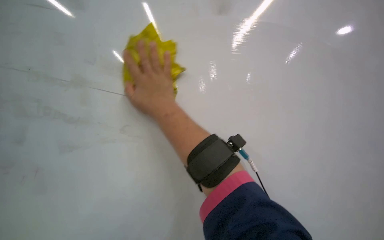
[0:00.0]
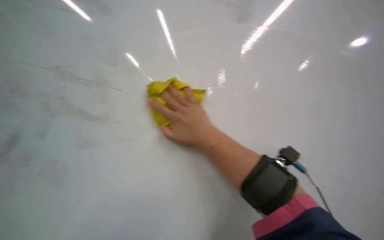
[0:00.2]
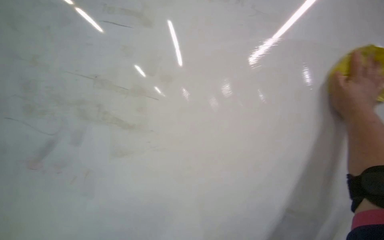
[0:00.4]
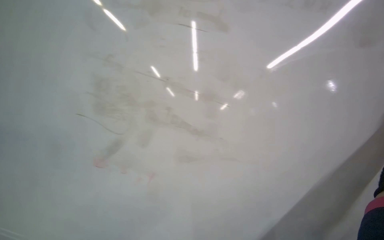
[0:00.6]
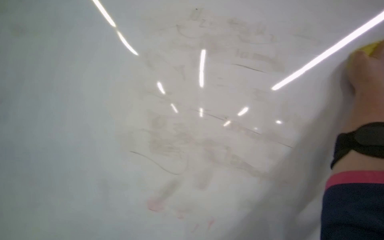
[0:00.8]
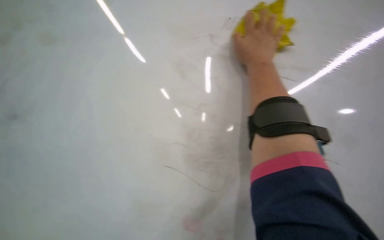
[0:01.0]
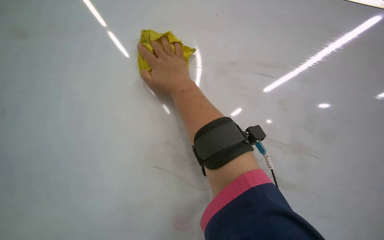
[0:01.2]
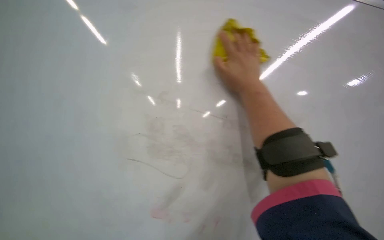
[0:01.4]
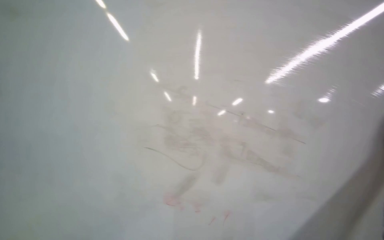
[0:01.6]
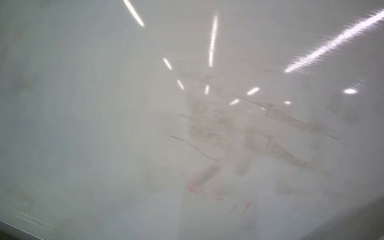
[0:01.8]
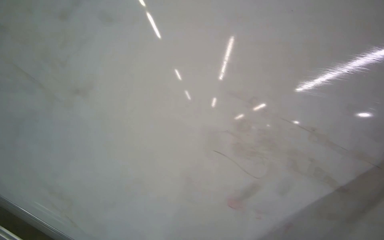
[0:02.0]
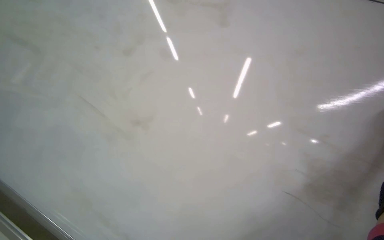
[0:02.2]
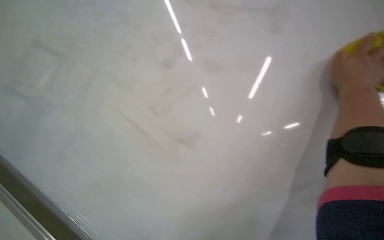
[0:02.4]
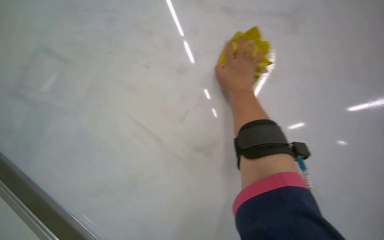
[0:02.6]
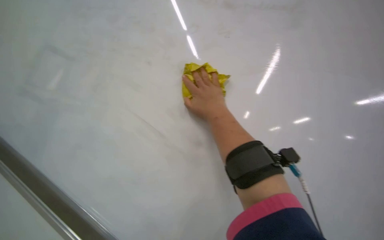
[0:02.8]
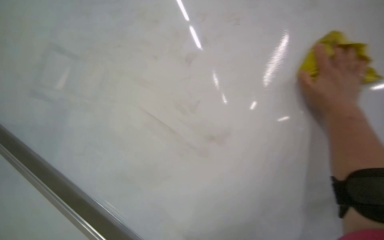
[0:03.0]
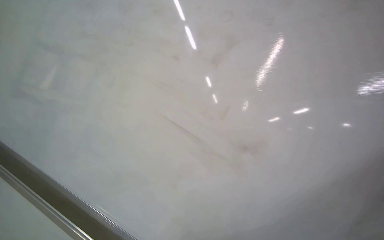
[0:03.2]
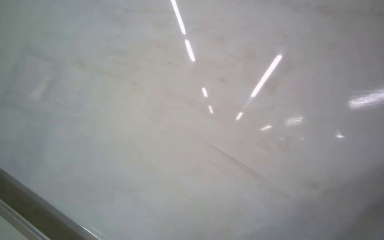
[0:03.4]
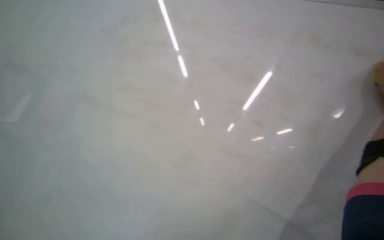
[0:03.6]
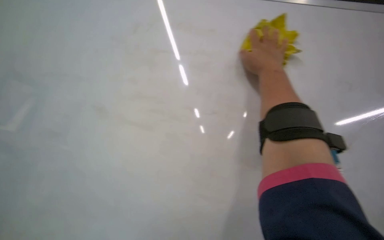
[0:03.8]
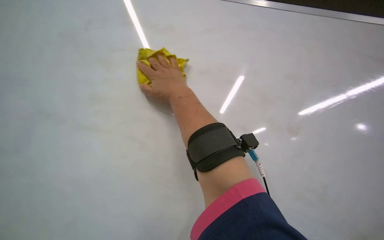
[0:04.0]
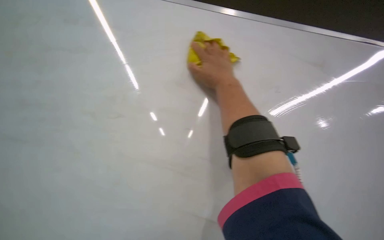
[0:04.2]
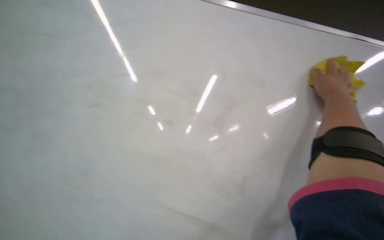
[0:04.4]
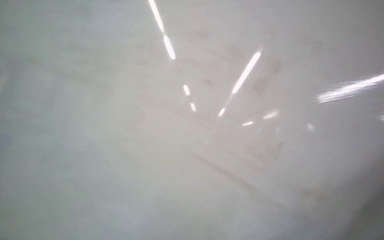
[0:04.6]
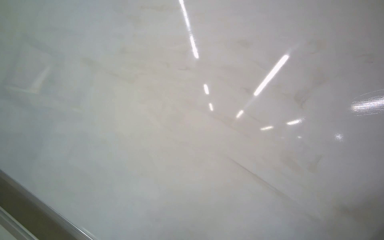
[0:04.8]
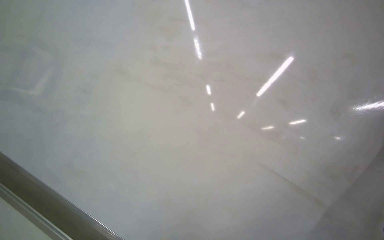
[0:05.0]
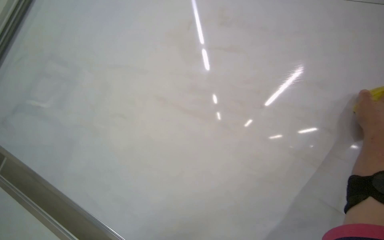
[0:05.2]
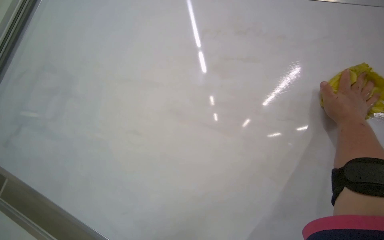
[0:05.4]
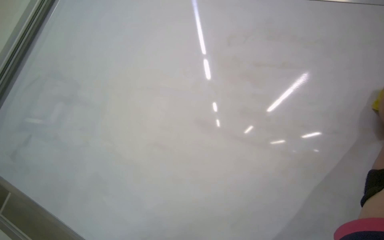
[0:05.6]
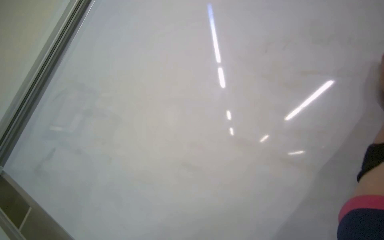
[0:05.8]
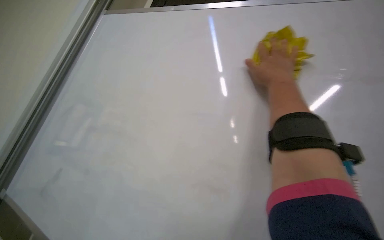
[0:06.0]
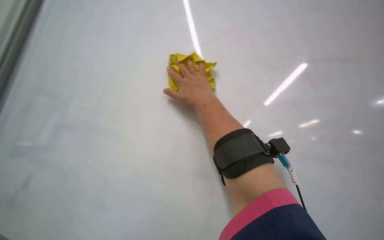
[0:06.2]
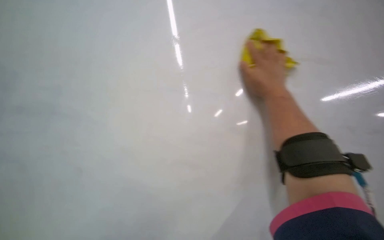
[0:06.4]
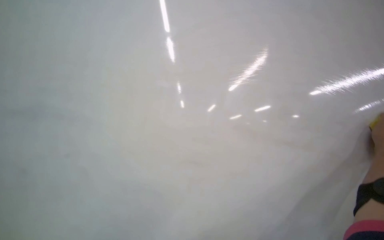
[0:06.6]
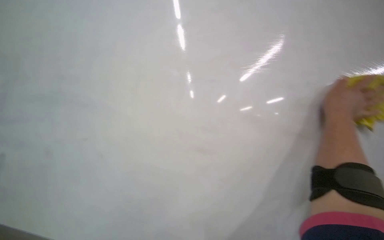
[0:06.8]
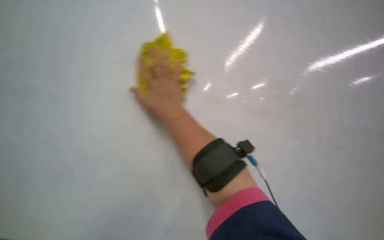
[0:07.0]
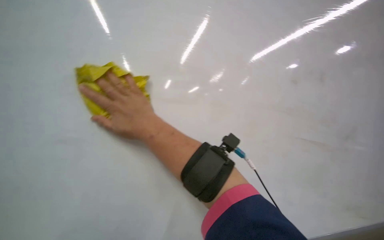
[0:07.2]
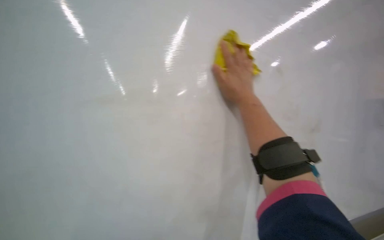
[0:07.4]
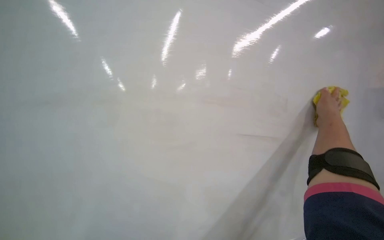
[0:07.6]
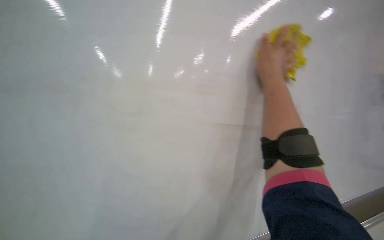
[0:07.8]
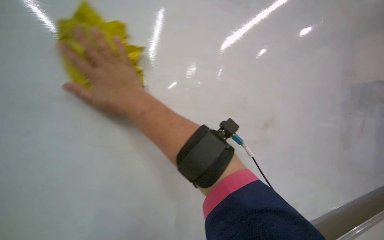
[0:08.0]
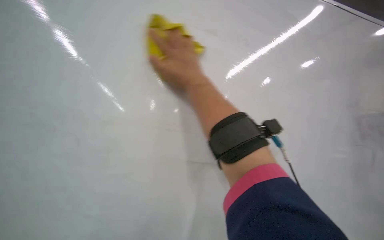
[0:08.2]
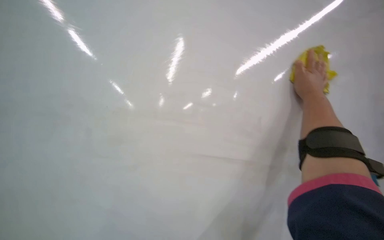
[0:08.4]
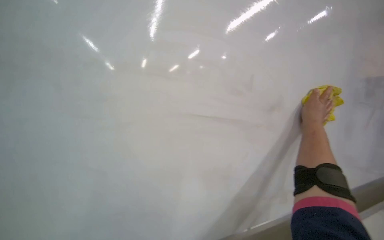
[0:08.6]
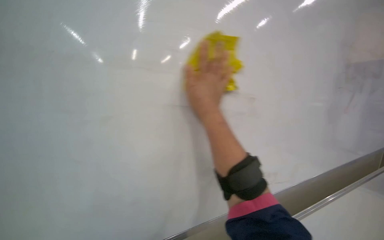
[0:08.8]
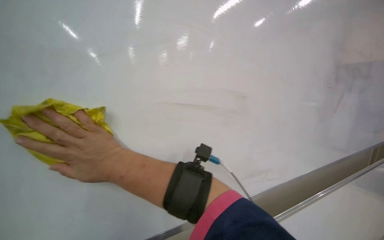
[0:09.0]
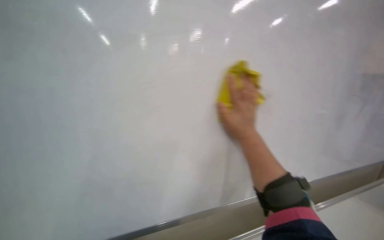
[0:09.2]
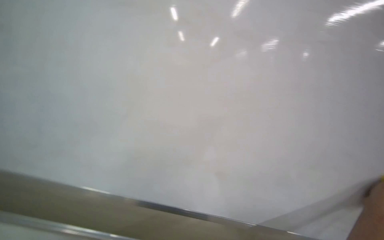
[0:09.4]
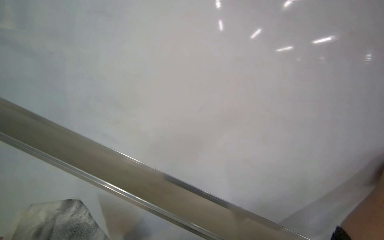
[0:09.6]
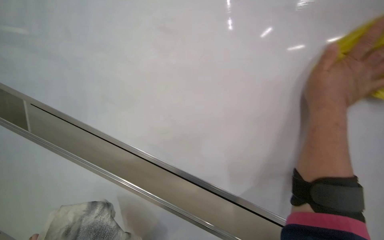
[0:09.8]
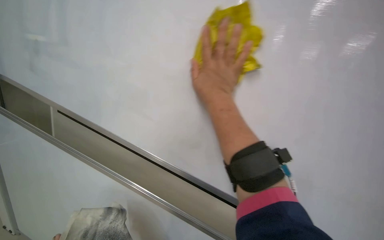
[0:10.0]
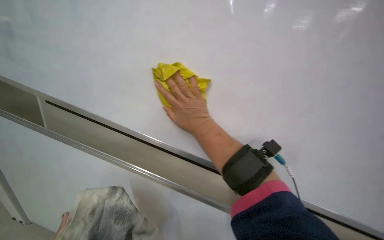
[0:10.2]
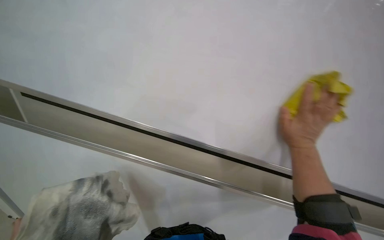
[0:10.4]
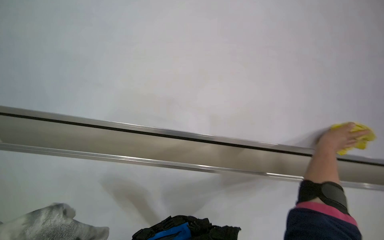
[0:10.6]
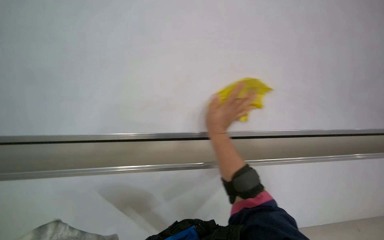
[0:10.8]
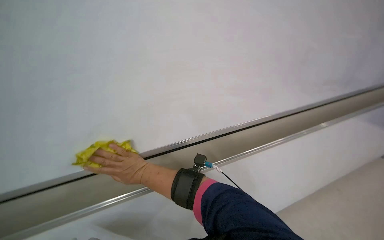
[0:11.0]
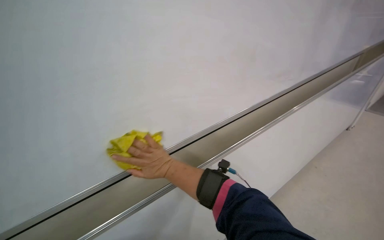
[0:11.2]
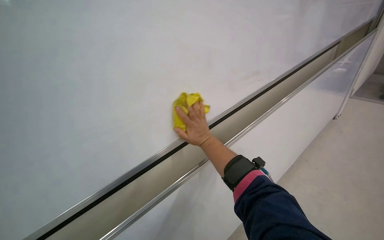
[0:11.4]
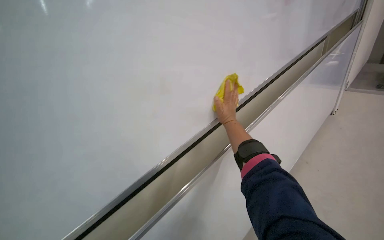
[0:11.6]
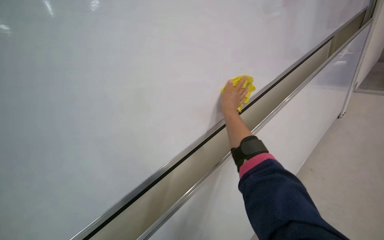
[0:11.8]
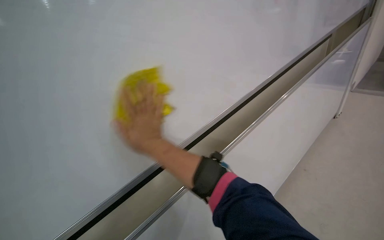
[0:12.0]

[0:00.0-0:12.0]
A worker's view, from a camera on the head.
Job: wiping surfaces.
The whole recording: Cleaning whiteboard. The worker prepares cleaning supplies and wipes the whiteboard with a cloth and cleaner.
0:00.0 to 0:01.6: The head turns to the left by about 25 degrees.
0:01.6 to 0:03.0: The camera sweeps to the right, by some 30 degrees.
0:03.0 to 0:04.4: The head rotates some 30 degrees to the right.
0:06.0 to 0:07.6: The view tips downward by approximately 10 degrees.
0:07.6 to 0:09.0: The wearer looks about 20 degrees further downward. The right hand moves left and right over about 60 cm, changing direction 2 times.
0:09.0 to 0:10.4: The head rotates roughly 25 degrees to the left.
0:10.4 to 0:12.0: The right hand goes left and right, approximately 30 cm each way, reversing 2 times.

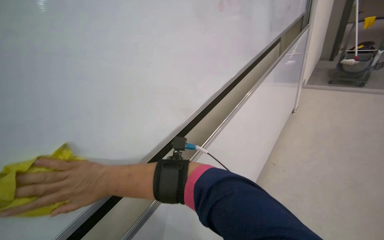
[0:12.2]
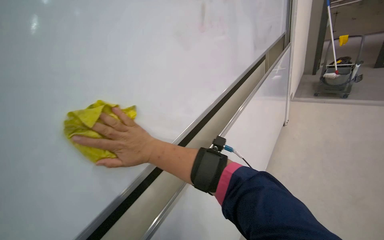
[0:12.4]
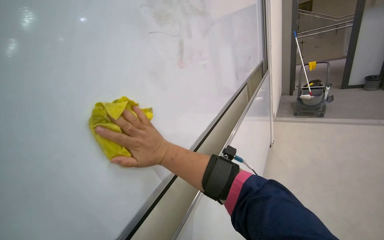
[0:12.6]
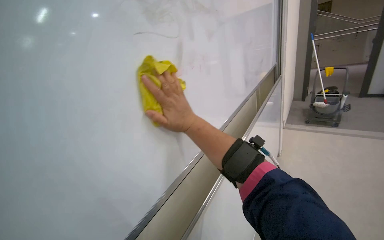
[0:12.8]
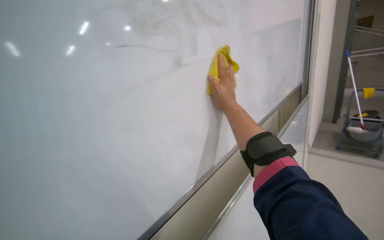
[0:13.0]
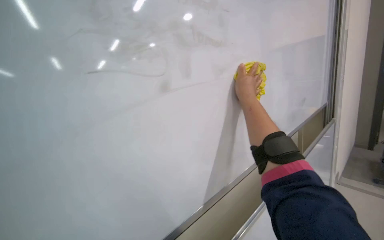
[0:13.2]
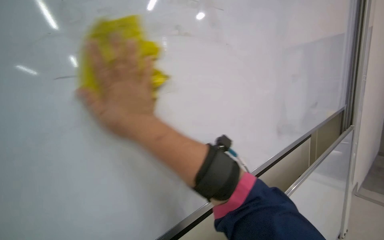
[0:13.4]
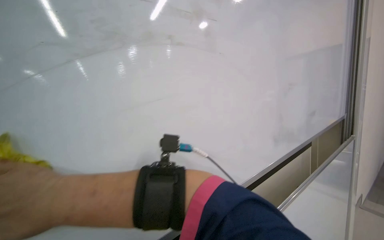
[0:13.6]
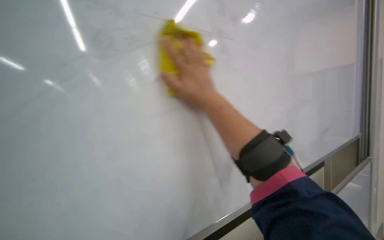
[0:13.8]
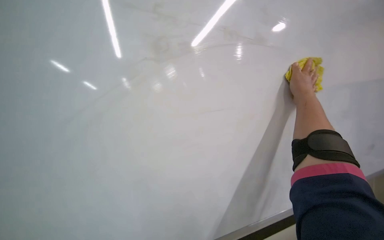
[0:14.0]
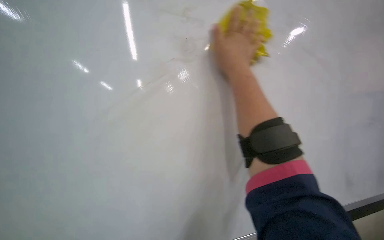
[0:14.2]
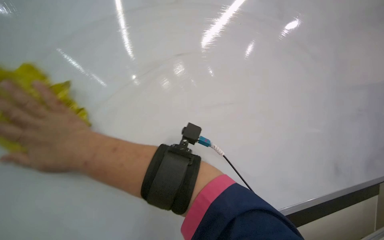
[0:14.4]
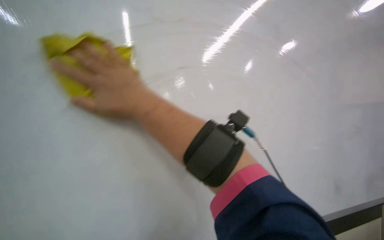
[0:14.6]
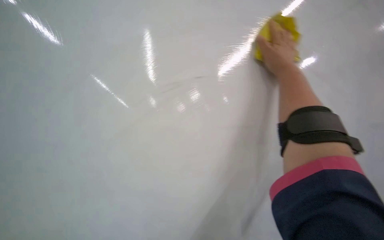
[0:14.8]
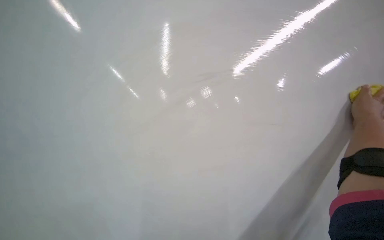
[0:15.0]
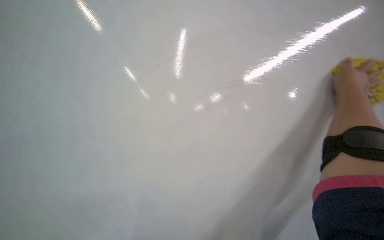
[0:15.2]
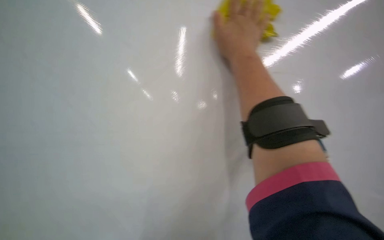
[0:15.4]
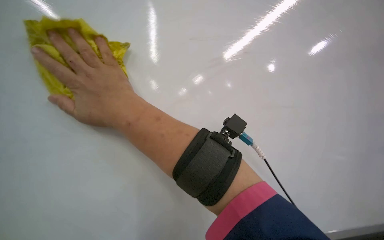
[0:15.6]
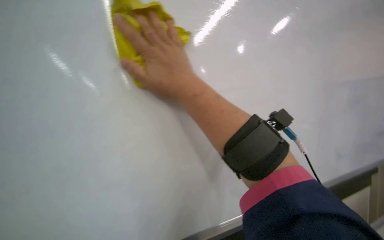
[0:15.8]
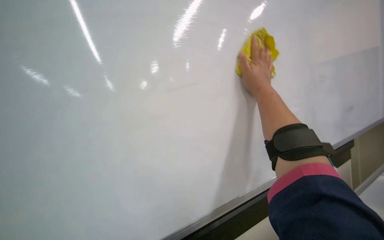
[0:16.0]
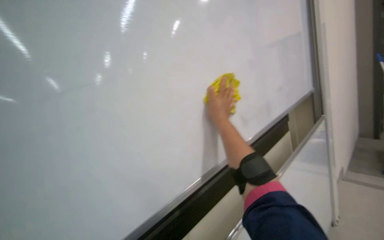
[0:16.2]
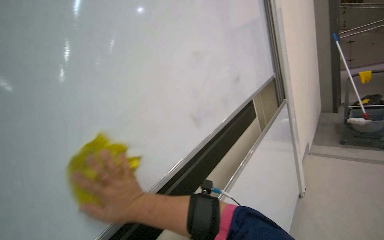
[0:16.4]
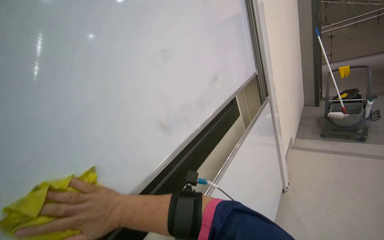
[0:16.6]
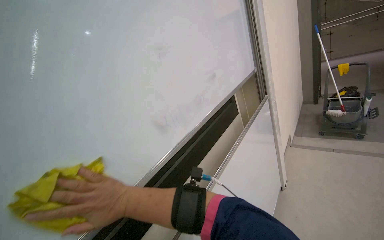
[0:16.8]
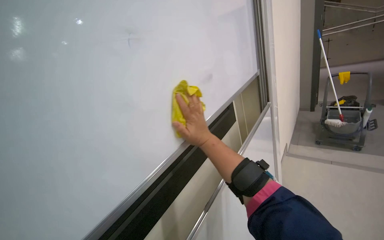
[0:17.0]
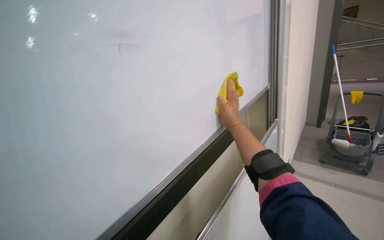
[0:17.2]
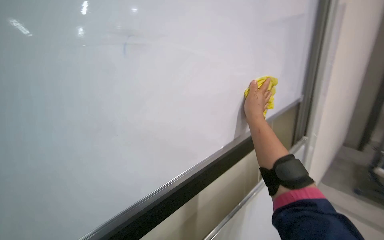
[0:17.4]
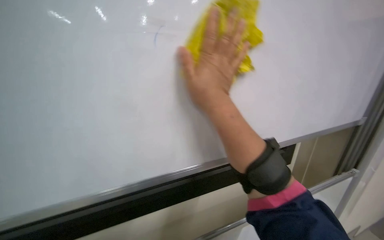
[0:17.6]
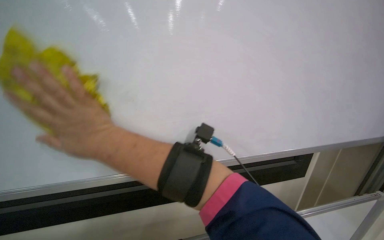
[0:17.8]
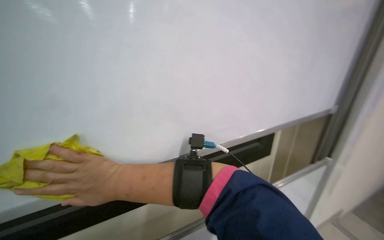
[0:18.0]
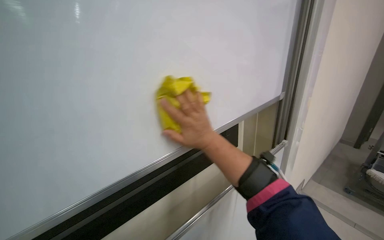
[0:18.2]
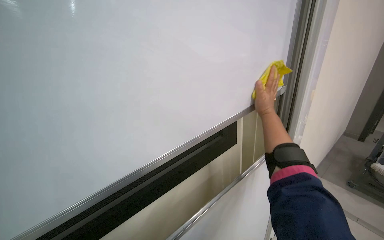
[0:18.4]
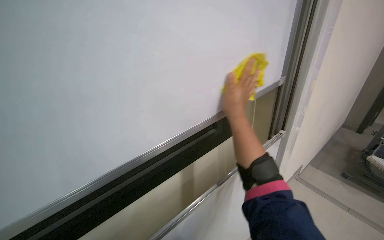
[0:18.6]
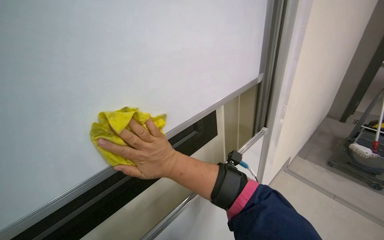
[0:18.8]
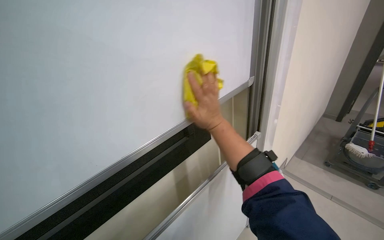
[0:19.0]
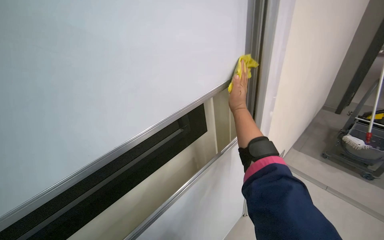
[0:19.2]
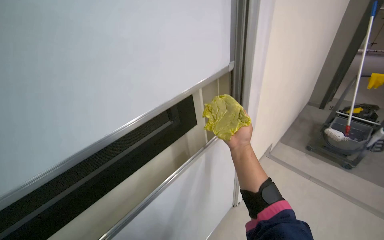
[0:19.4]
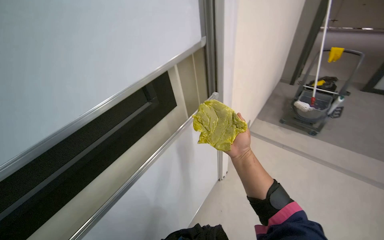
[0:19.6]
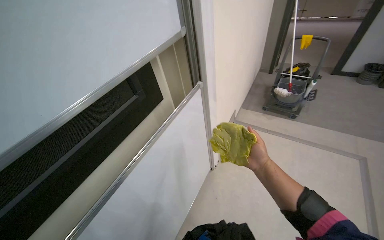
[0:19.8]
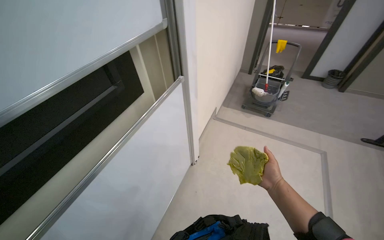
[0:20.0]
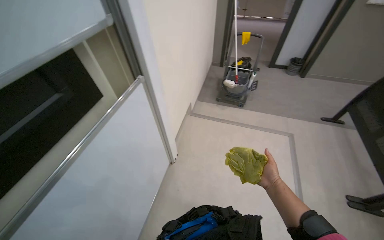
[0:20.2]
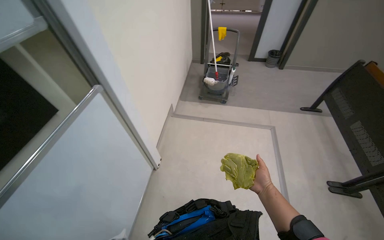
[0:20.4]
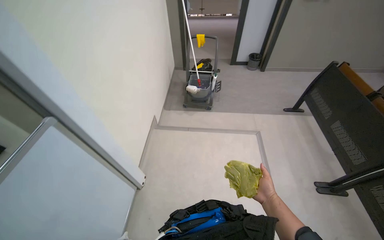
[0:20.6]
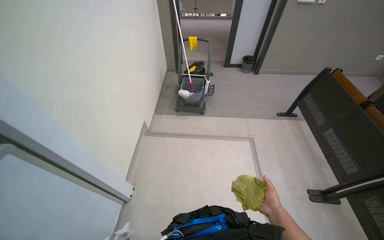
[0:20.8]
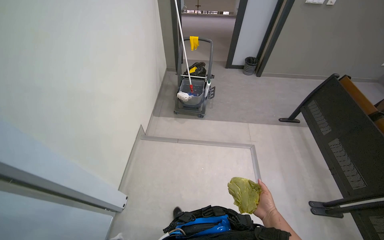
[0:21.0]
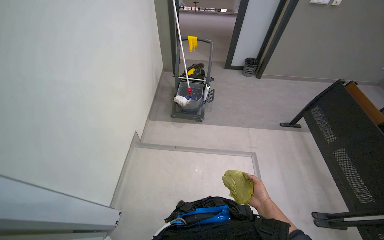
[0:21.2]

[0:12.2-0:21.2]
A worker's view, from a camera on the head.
Job: wiping surfaces.
The whole recording: Cleaning whiteboard. The worker prepares cleaning supplies and wipes the whiteboard with a cloth and cleaner.
0:12.2 to 0:13.8: The wearer moves roughly 60 cm. The wearer's head swings about 15 degrees to the left. The view tilts some 30 degrees upward.
0:13.8 to 0:15.2: The head turns to the left by roughly 30 degrees.
0:18.2 to 0:19.8: The wearer's head swings about 25 degrees to the right. The wearer looks about 15 degrees further downward. The right hand moves left and right over about 30 cm, changing direction 2 times.
0:19.8 to 0:21.2: The camera travels about 70 cm. The wearer looks about 30 degrees further to the right.
